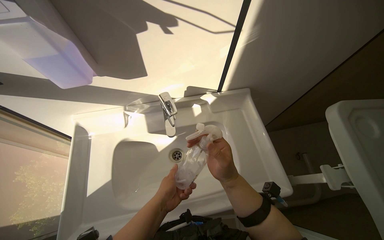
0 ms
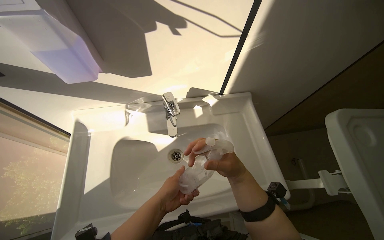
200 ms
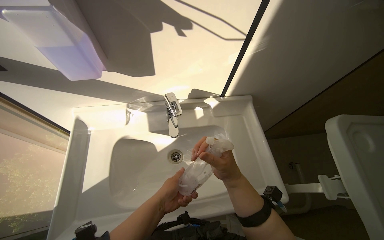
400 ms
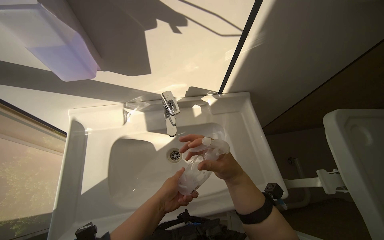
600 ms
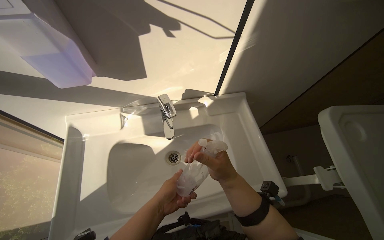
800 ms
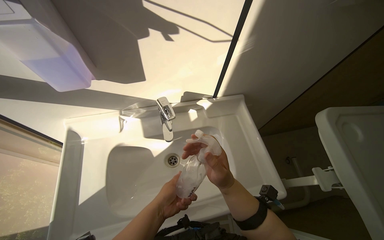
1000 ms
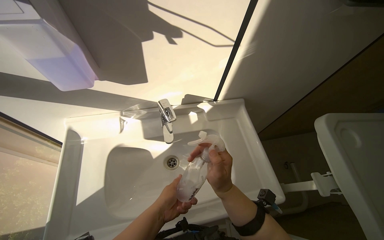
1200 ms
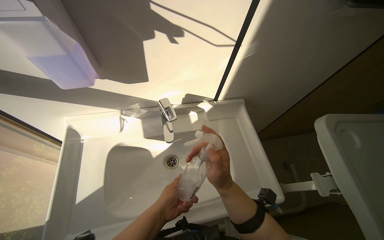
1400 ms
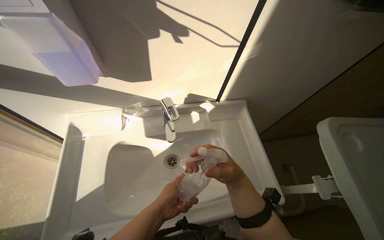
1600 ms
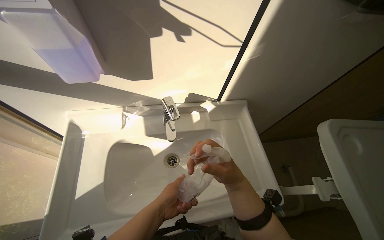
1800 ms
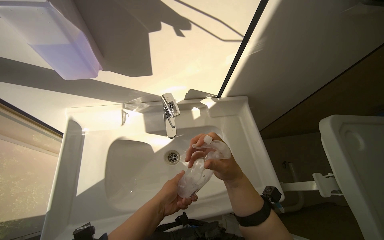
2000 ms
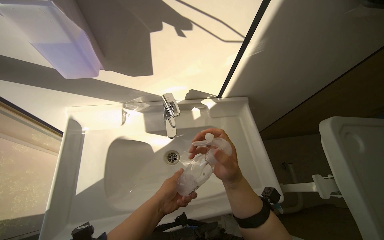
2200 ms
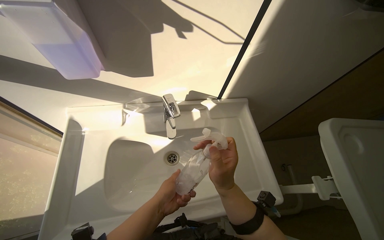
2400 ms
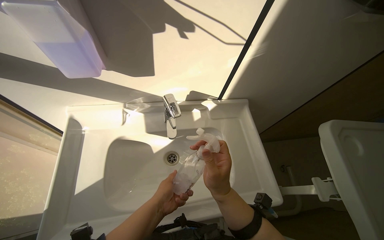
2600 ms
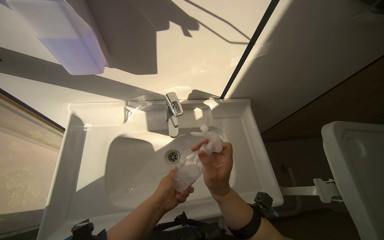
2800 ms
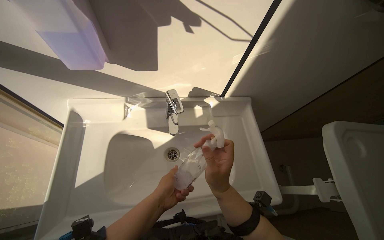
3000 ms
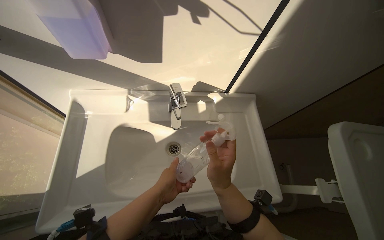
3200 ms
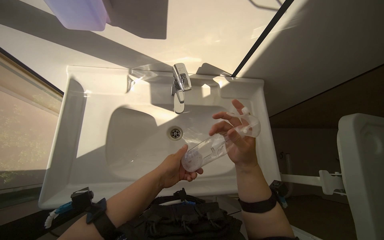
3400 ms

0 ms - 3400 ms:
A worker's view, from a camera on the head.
Job: preparing cleaning supplies.
The whole recording: Refilling spray bottle. The worker fills a spray bottle with water and cleaning solution at the sink.
0 ms - 1600 ms: The hands stay close to where they were, moving slightly.
1600 ms - 3400 ms: The hands work in one place, with small movements.

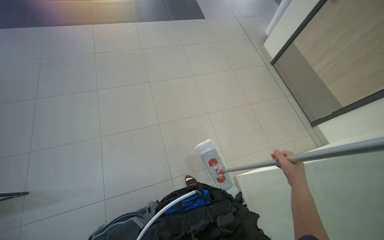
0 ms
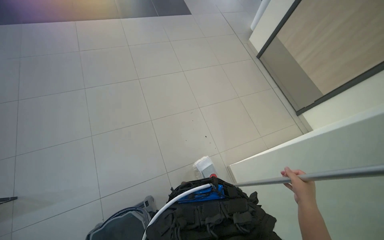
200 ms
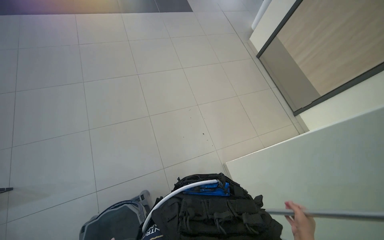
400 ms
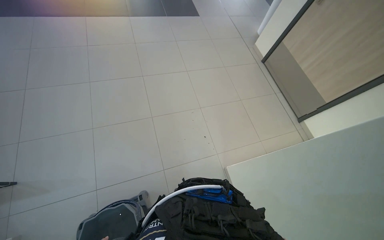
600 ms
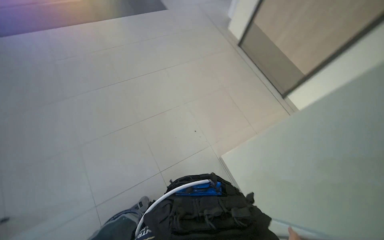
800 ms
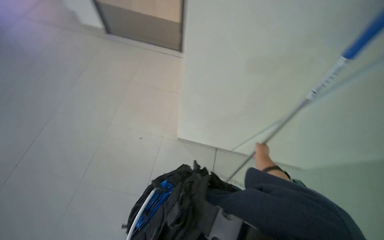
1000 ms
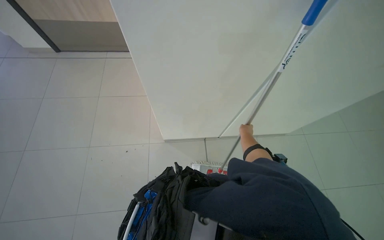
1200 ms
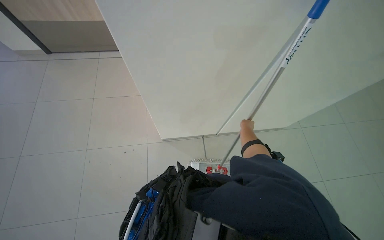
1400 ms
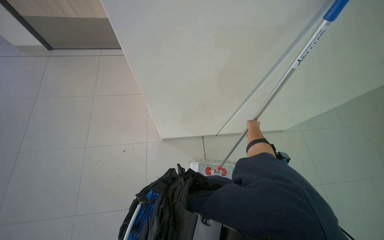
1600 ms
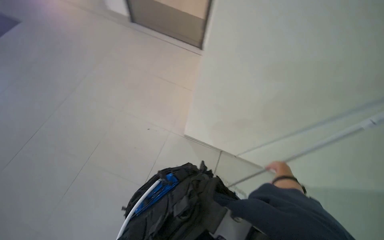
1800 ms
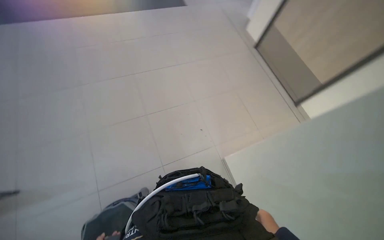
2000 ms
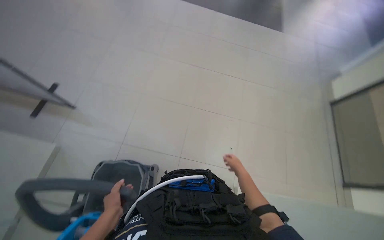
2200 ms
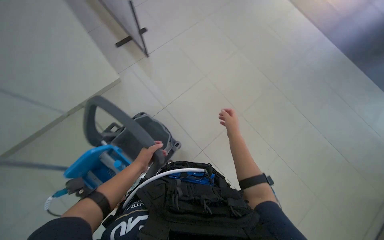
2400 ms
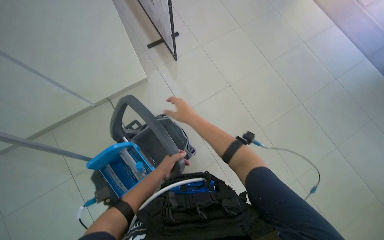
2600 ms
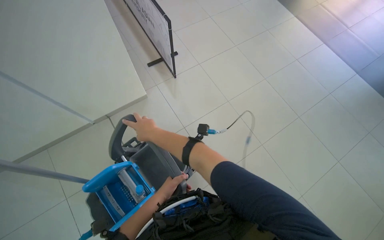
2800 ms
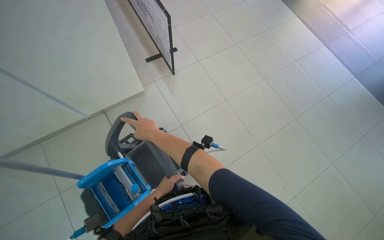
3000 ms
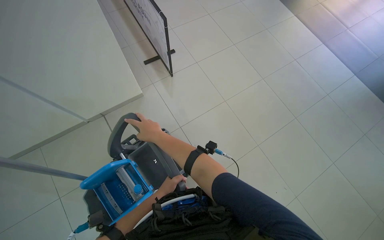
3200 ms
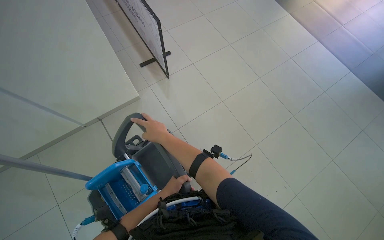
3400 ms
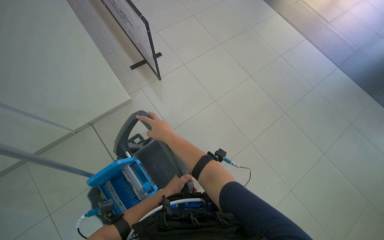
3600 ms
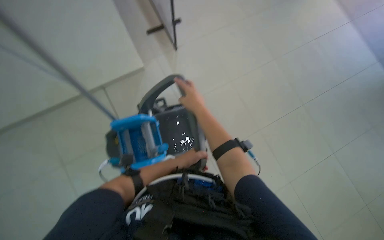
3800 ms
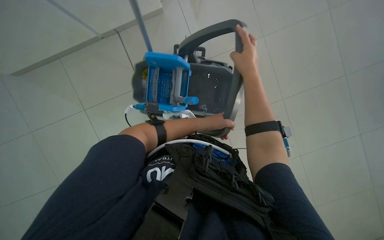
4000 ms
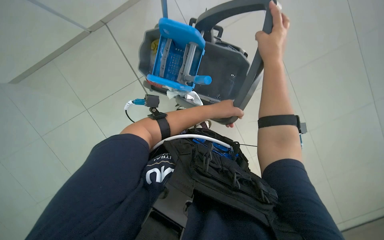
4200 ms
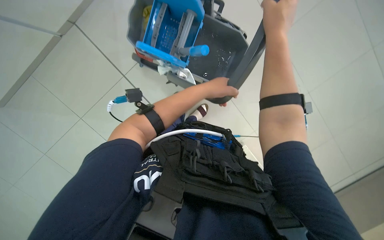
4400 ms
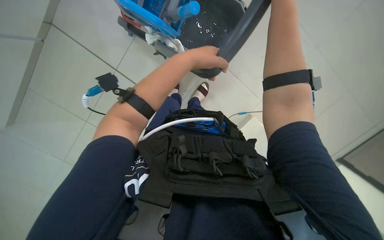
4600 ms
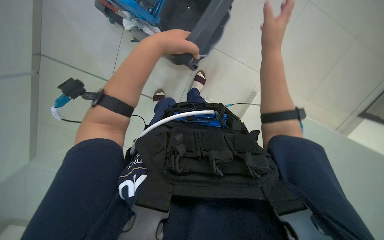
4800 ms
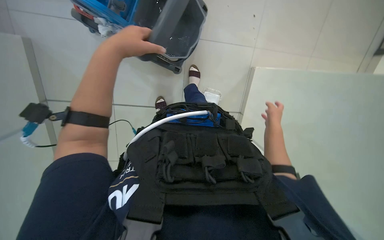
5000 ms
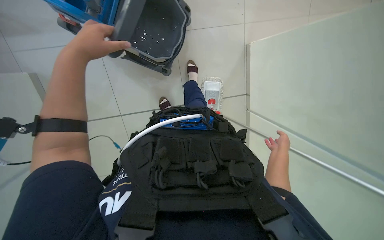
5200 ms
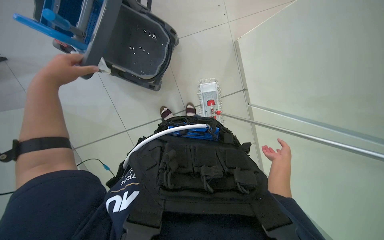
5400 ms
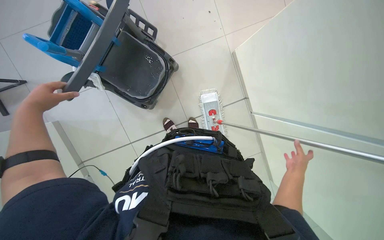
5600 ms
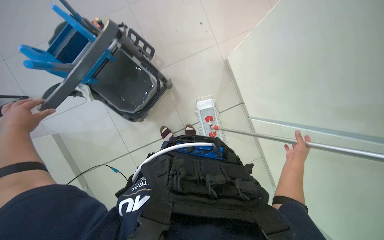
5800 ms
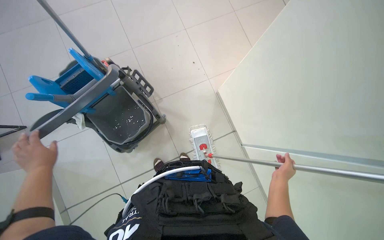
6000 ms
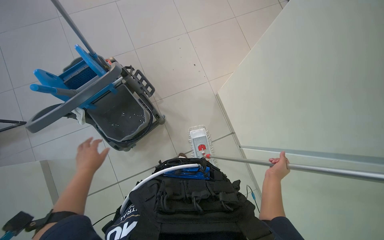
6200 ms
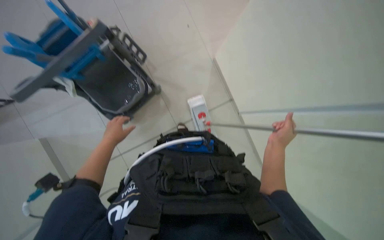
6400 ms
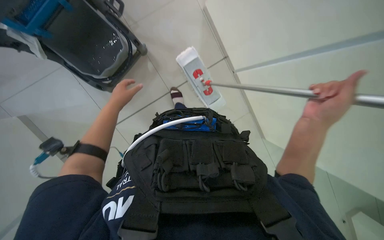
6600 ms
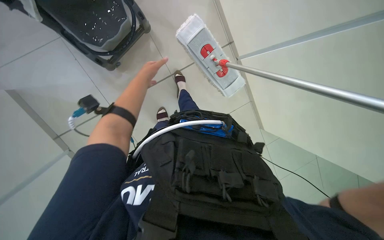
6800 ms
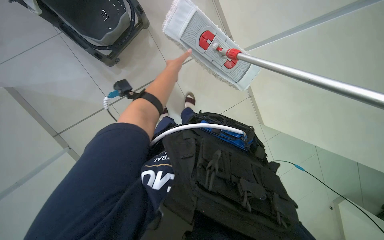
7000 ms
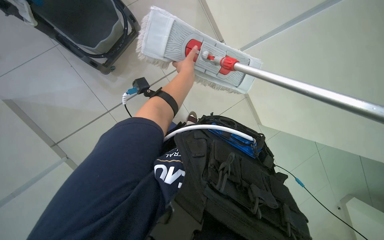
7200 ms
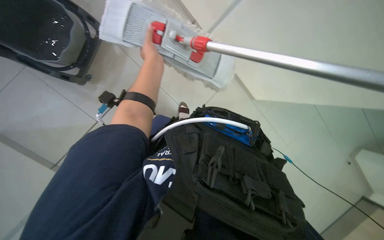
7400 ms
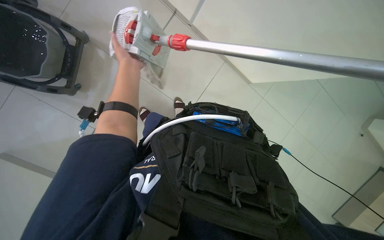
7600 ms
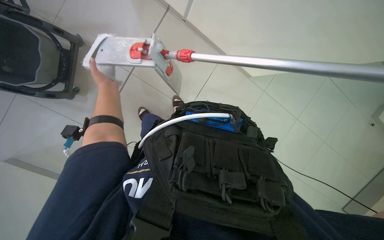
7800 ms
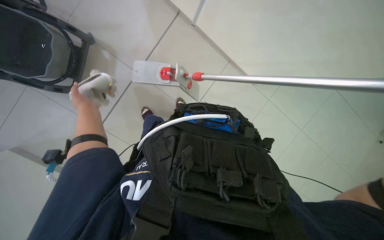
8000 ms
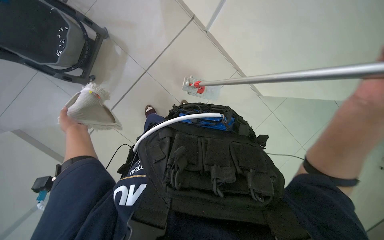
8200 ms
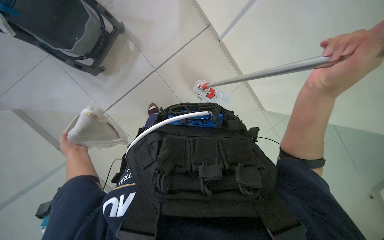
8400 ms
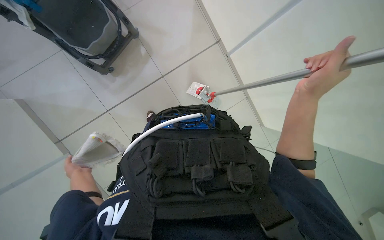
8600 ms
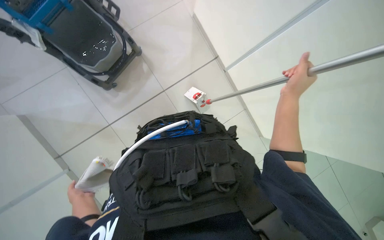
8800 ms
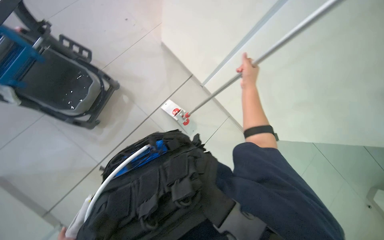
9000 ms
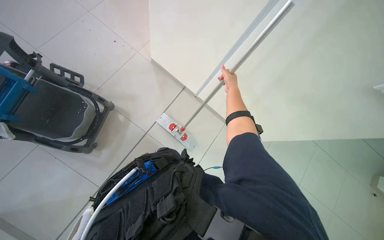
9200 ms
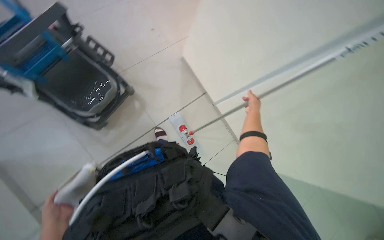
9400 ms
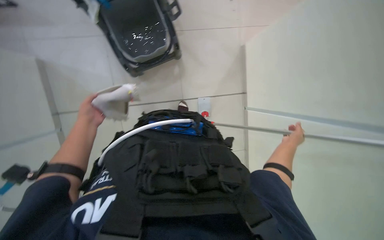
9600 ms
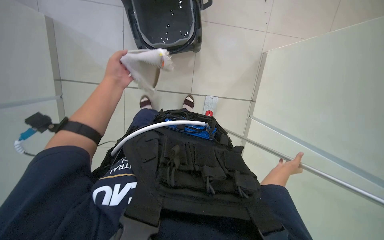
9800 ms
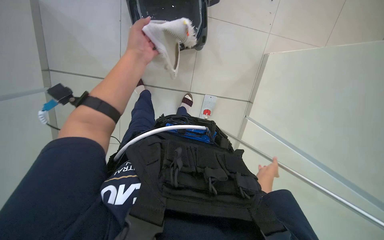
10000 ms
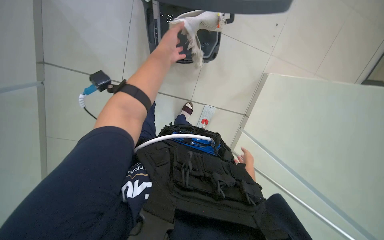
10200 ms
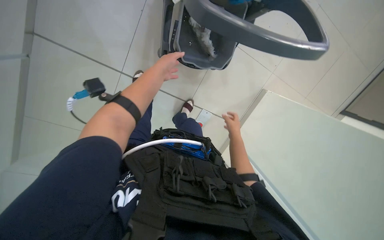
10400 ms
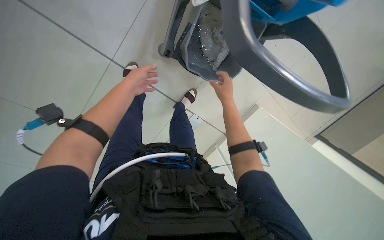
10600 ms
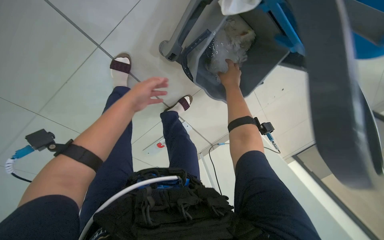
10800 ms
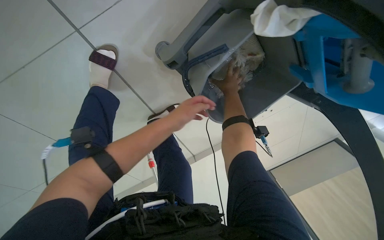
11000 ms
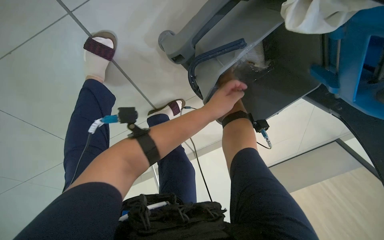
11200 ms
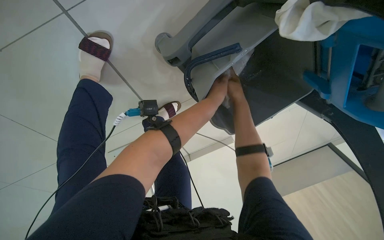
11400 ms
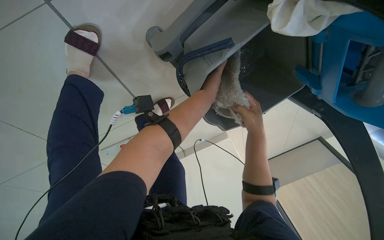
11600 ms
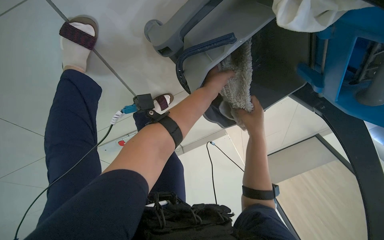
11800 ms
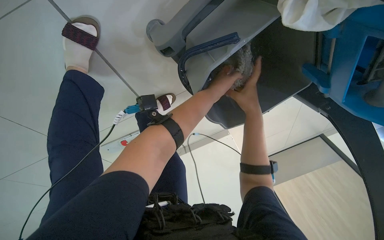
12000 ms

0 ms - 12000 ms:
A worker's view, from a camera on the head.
Job: preparing cleaning supplies.
The whole recording: Preparing cleaning supplies. The worker prepares the cleaning mop by removing, wringing, and reattaching the mop head.
0 ms - 1600 ms: The head rotates about 65 degrees to the right.
1600 ms - 3000 ms: The head turns to the left by about 155 degrees. The wearer looks some 15 degrees further upward.
3000 ms - 4400 ms: The view tips downward by approximately 25 degrees.
4400 ms - 6000 ms: The right hand travels farther from the camera, to the right and down the picture by roughly 60 cm, while the left hand shifts approximately 30 cm to the left and down the picture.
6000 ms - 7600 ms: The wearer looks roughly 40 degrees further downward.
7600 ms - 9000 ms: The view tips upward by approximately 20 degrees.
9000 ms - 10400 ms: The scene rotates clockwise by about 65 degrees.
10400 ms - 12000 ms: The left hand is displaced to the right by approximately 15 cm.

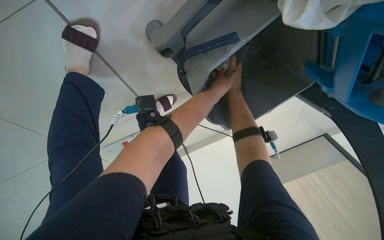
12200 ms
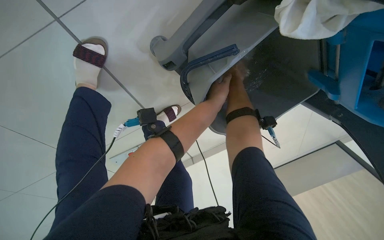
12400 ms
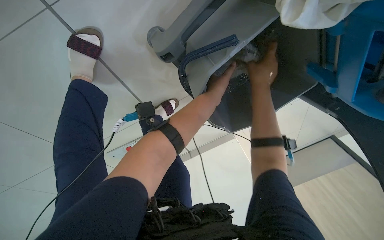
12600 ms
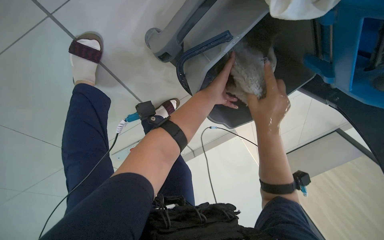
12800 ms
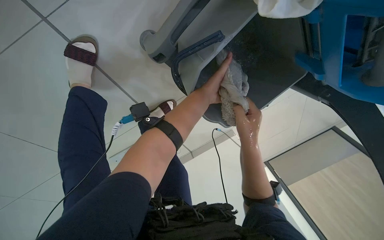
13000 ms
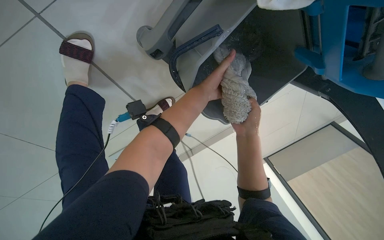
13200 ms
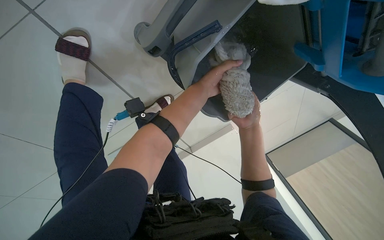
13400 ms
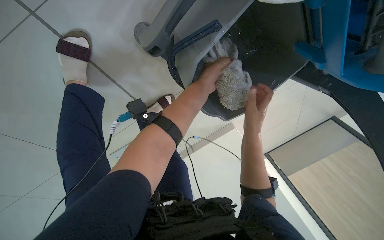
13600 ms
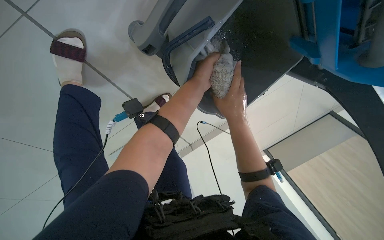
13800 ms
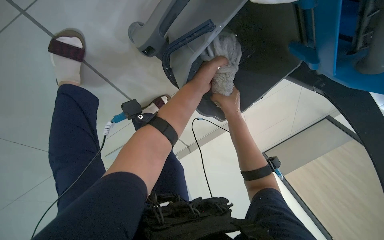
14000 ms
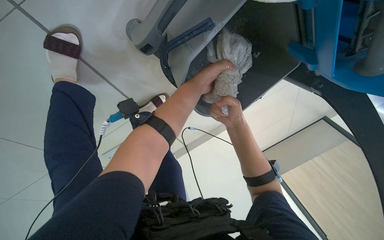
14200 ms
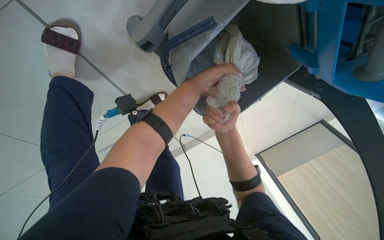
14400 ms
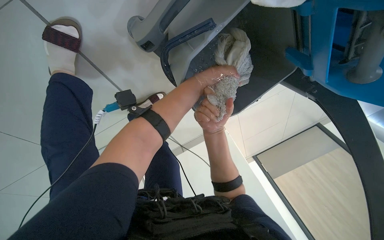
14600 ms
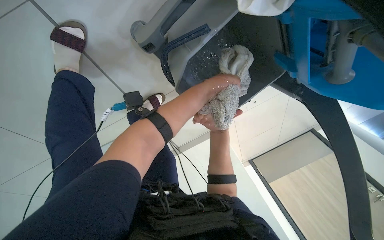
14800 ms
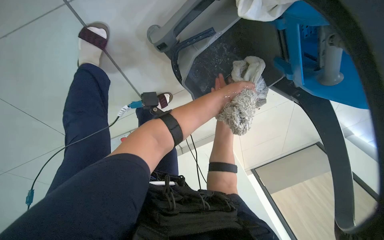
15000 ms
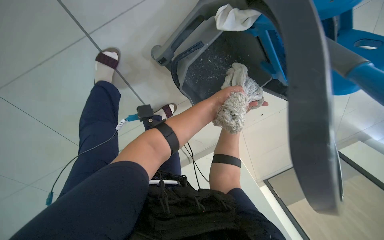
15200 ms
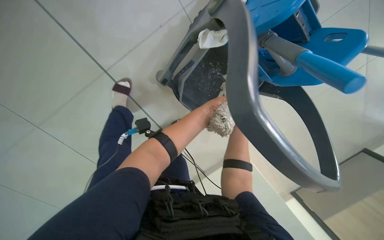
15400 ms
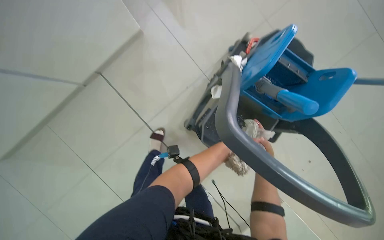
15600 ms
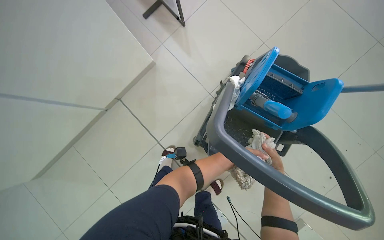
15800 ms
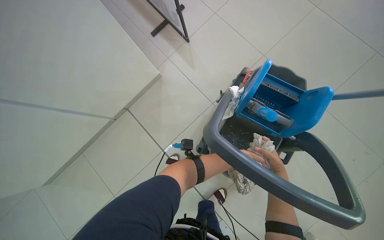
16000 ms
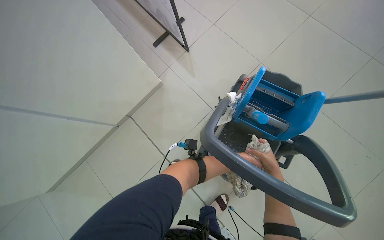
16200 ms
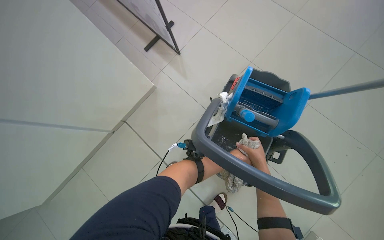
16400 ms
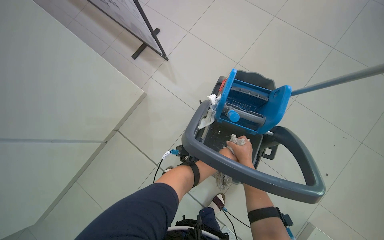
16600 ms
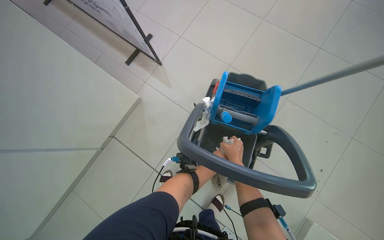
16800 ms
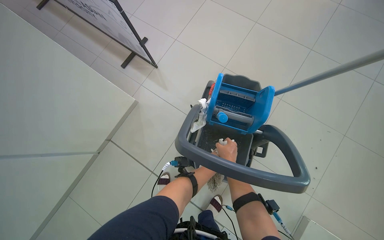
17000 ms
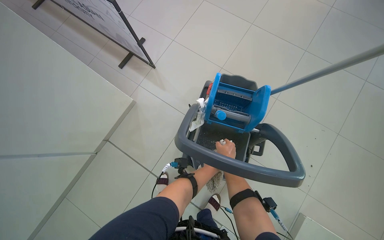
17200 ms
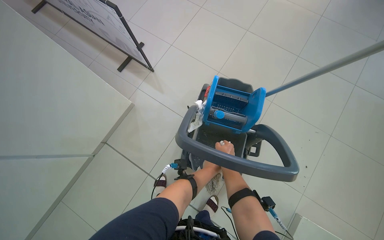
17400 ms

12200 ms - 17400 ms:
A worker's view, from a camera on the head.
Job: preparing cleaning supplies.
The whole recording: Preparing cleaning supplies. The worker prepares the cleaning mop by removing, wringing, and reattaching the mop head.
14000 ms - 15600 ms: The head travels approximately 40 cm. The camera is aimed some 20 degrees further to the left. The view tilts roughly 40 degrees upward.
15600 ms - 17400 ms: The view tilts about 20 degrees upward.
